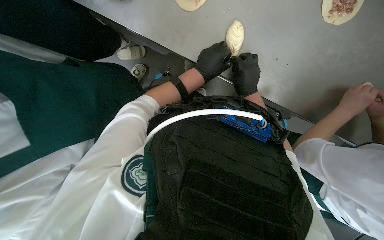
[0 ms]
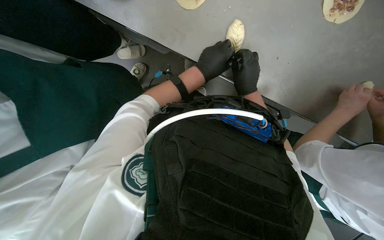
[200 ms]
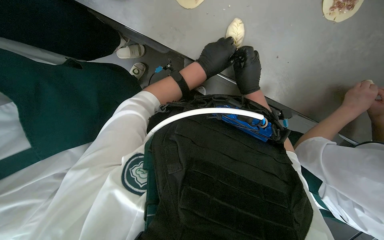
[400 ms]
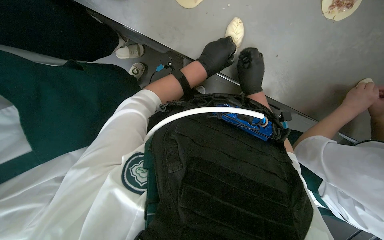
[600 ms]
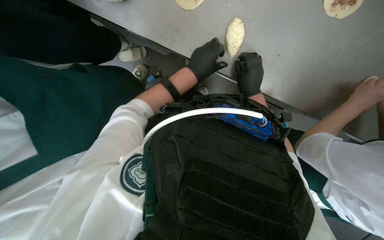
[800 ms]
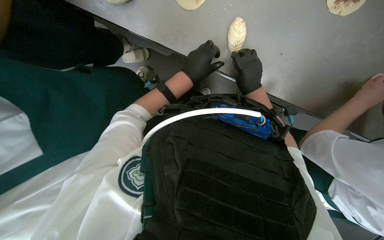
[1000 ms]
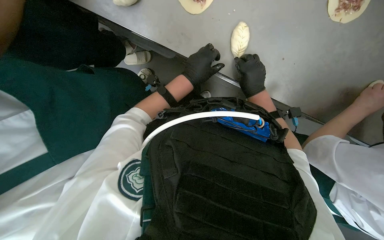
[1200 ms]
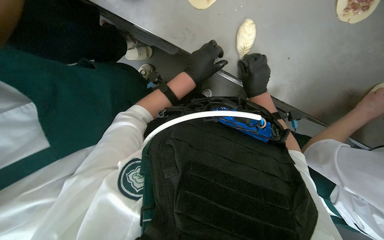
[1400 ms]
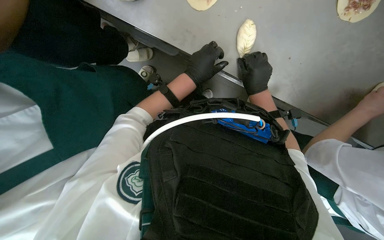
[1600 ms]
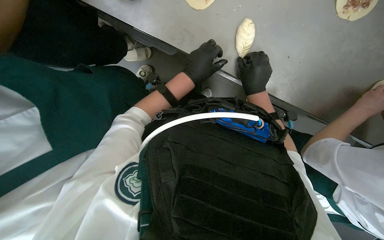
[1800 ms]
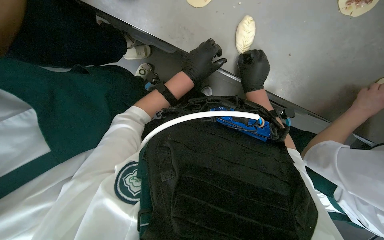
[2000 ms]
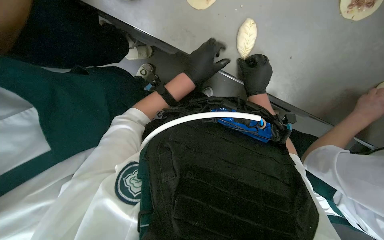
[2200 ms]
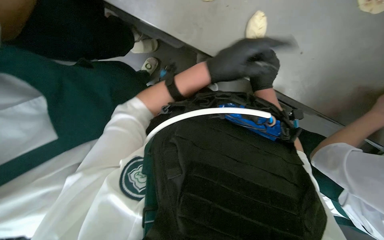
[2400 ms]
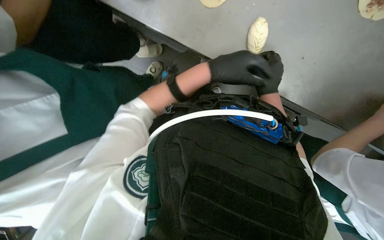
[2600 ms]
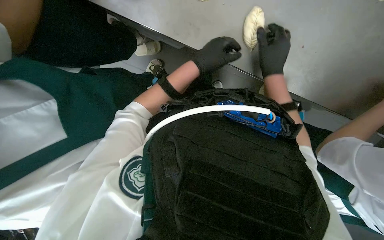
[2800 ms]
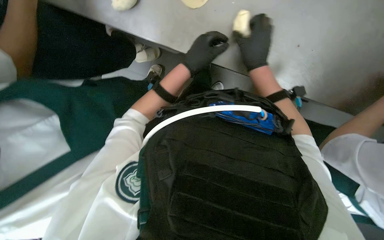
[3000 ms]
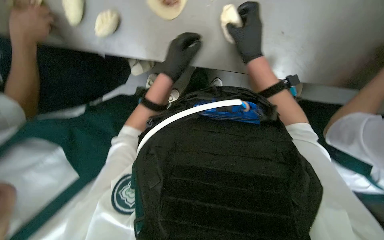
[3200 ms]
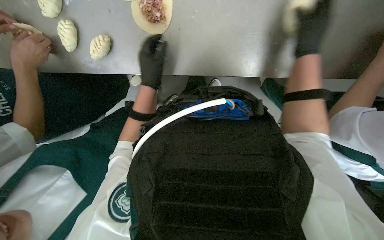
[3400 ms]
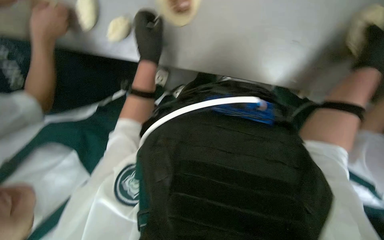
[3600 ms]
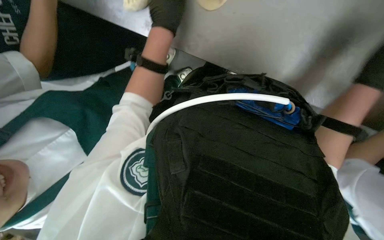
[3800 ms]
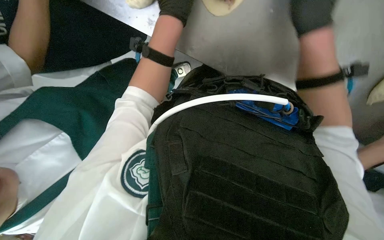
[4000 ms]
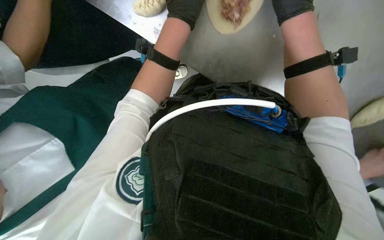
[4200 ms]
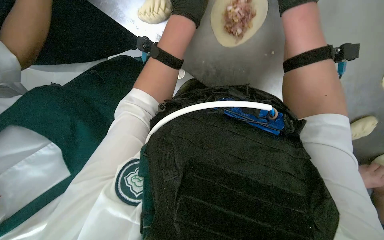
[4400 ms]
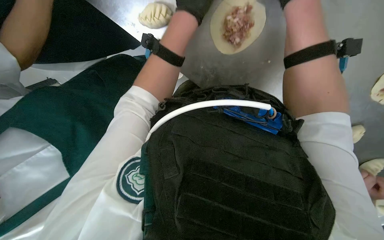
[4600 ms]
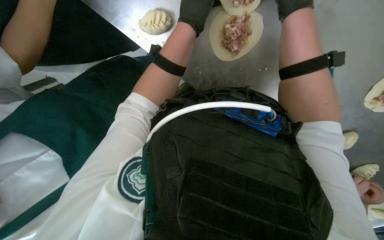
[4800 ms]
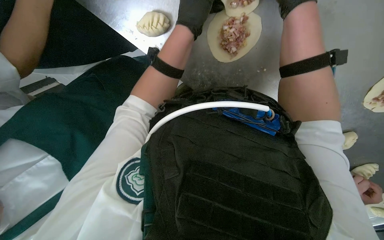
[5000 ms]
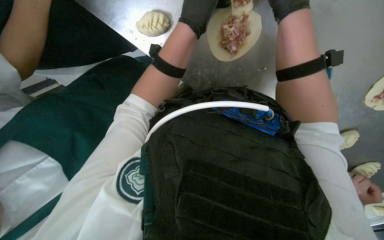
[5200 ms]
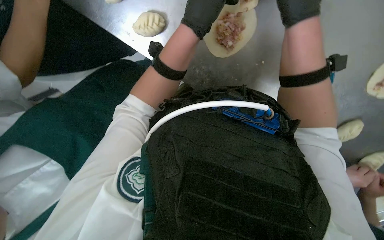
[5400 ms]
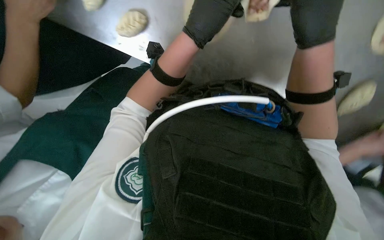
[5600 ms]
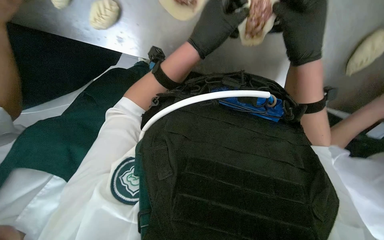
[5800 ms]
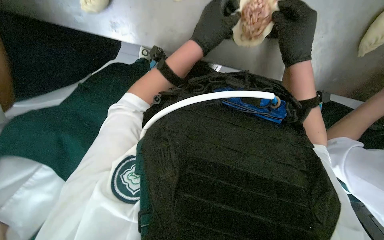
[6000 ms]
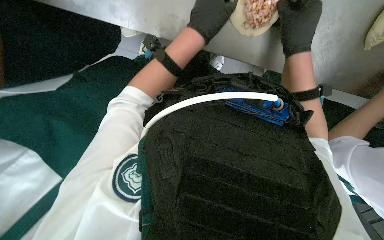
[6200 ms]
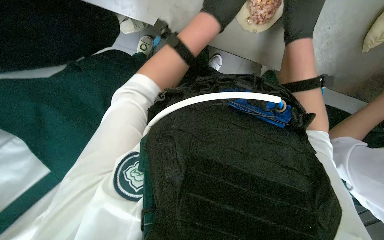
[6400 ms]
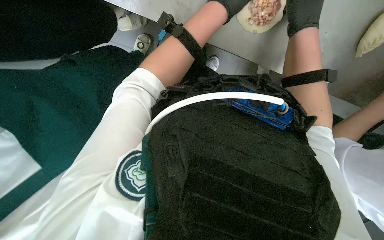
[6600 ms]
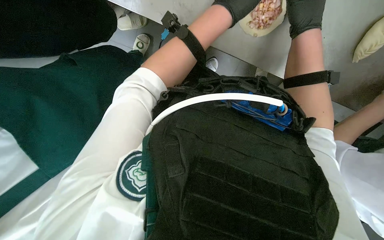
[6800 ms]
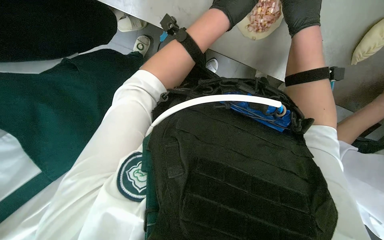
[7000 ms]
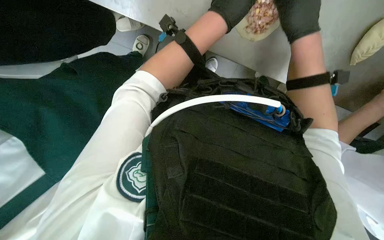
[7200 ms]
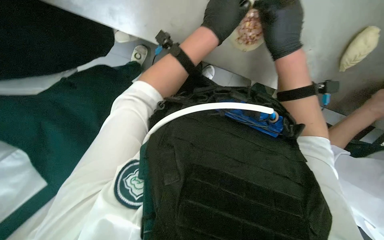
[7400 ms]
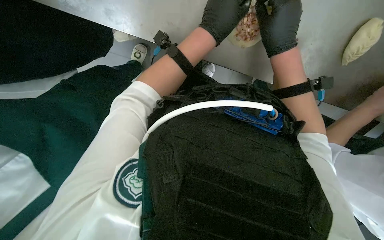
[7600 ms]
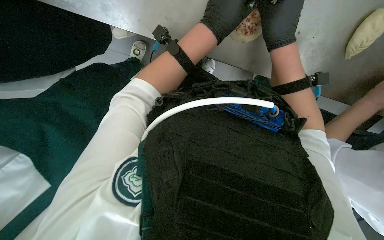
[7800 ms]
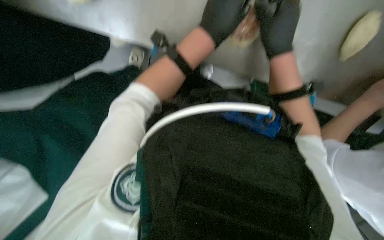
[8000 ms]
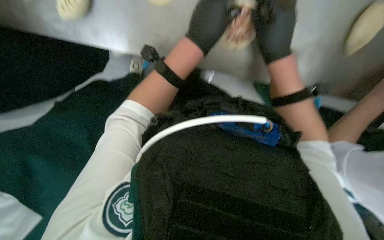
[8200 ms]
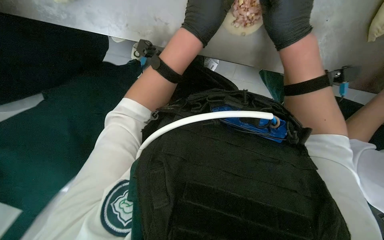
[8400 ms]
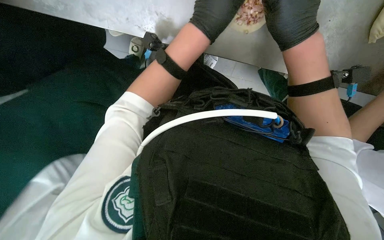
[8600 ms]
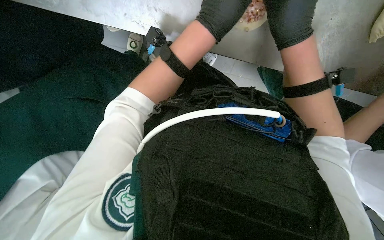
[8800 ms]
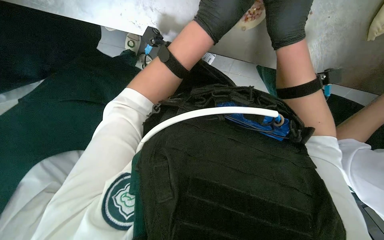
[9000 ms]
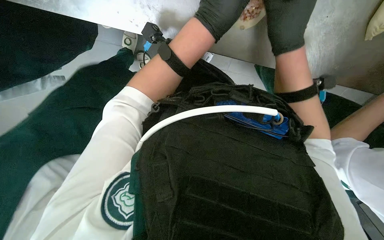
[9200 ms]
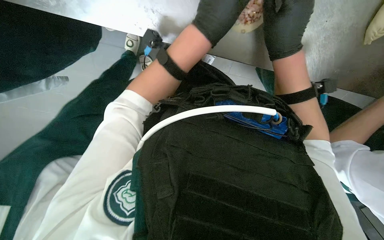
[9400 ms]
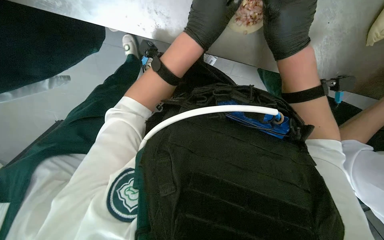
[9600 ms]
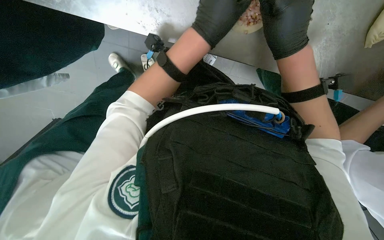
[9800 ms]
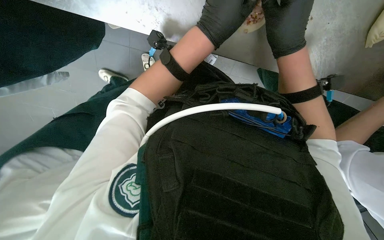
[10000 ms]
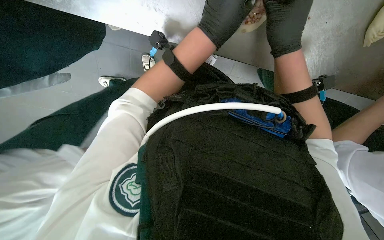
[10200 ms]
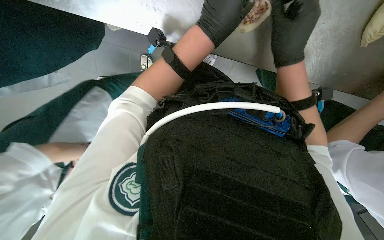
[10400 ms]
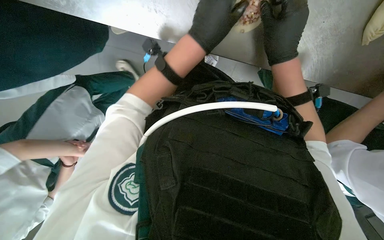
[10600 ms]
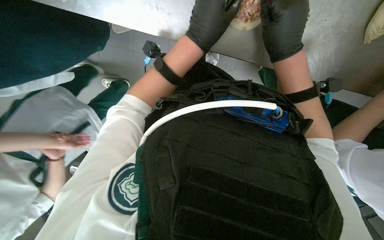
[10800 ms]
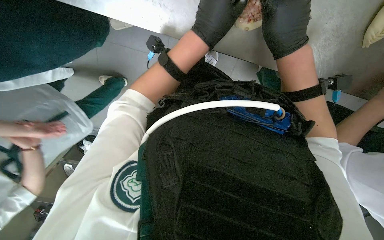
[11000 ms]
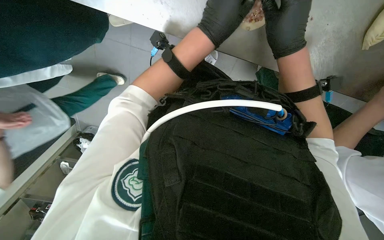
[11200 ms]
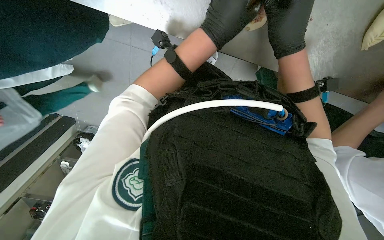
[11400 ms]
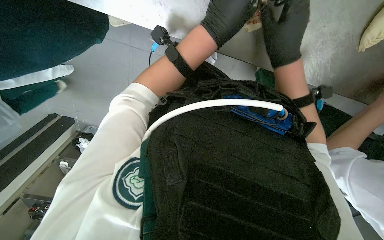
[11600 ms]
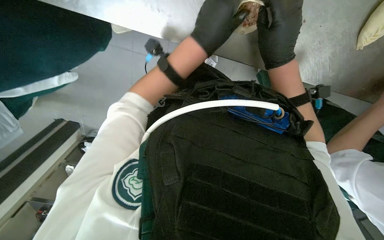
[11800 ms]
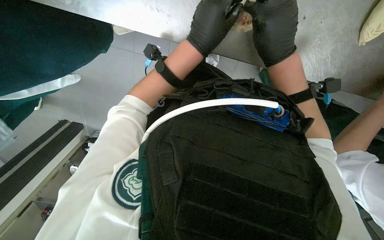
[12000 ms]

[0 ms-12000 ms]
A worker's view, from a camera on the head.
Job: preparing food.
The whole recording: Folding meat-filled dough into dumplings. The worker folds dough filled with meat into dumplings and places them on a baking sheet.
0 ms to 1600 ms: The hands work in one place, with small movements.
3000 ms to 4400 ms: The left hand is displaced nearer to the camera and up the picture by some 20 cm.
4400 ms to 6000 ms: The right hand goes some 10 cm down the picture.
7600 ms to 12000 ms: The hands are busy where they are.

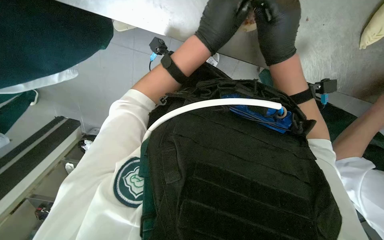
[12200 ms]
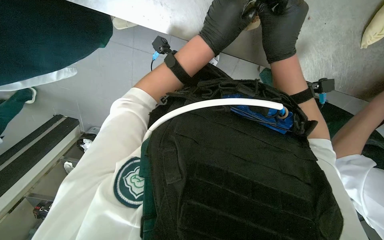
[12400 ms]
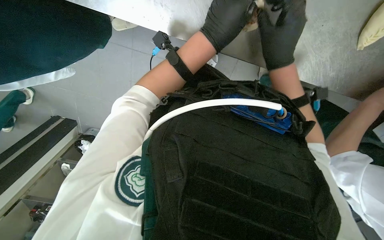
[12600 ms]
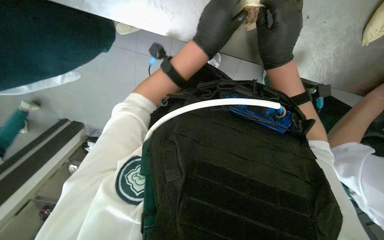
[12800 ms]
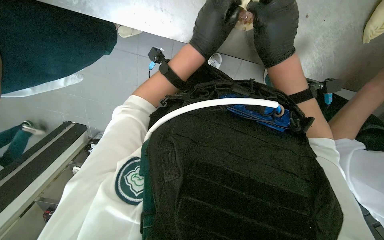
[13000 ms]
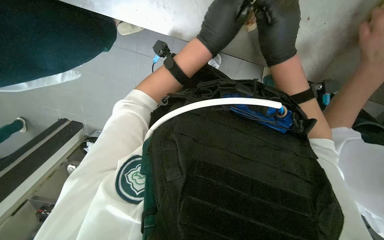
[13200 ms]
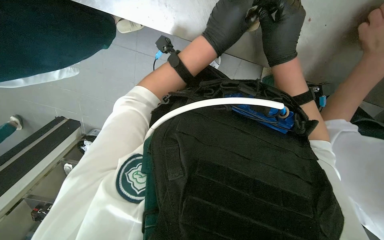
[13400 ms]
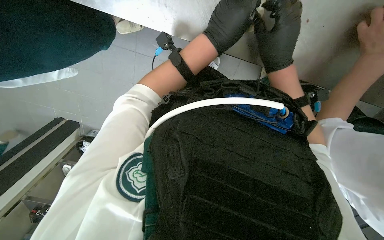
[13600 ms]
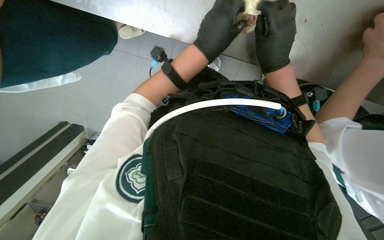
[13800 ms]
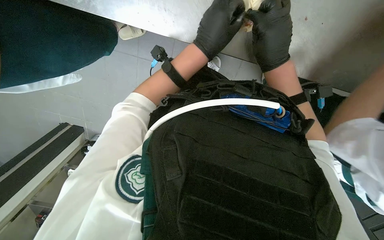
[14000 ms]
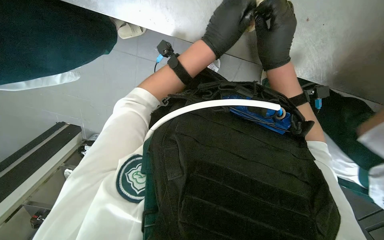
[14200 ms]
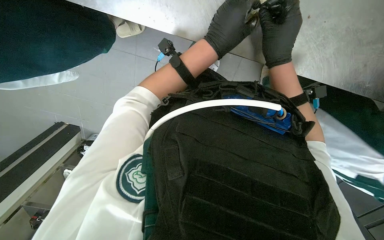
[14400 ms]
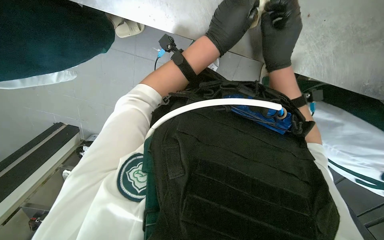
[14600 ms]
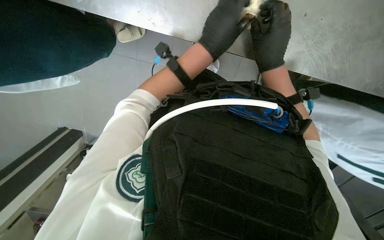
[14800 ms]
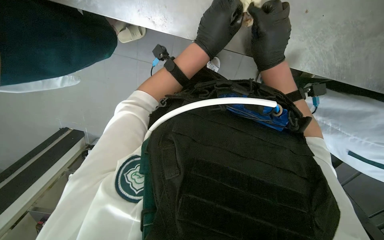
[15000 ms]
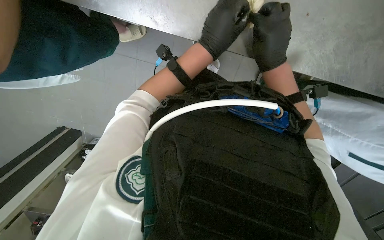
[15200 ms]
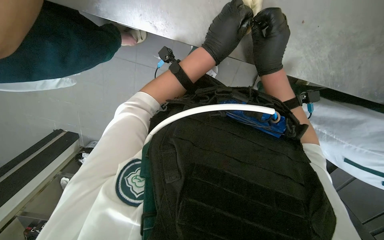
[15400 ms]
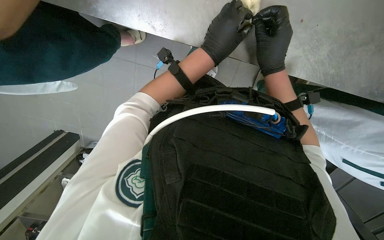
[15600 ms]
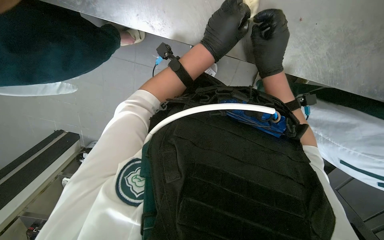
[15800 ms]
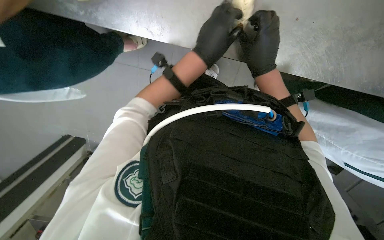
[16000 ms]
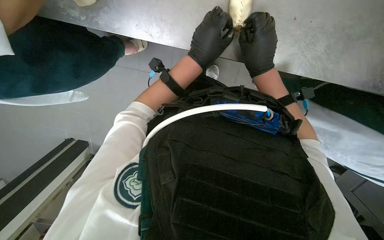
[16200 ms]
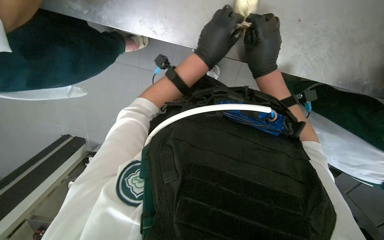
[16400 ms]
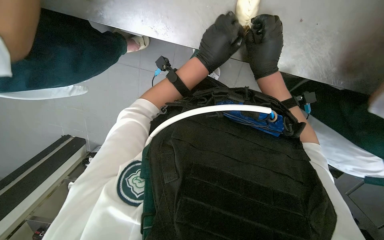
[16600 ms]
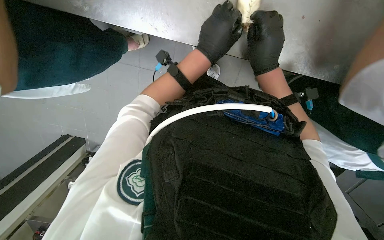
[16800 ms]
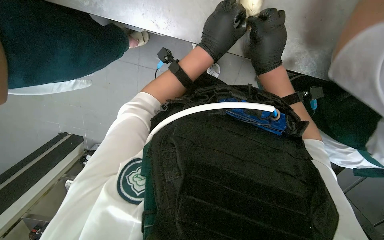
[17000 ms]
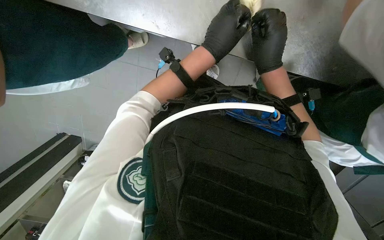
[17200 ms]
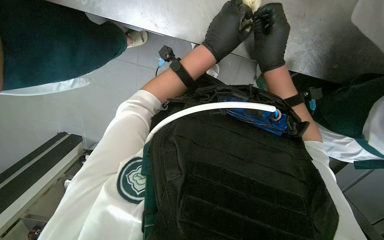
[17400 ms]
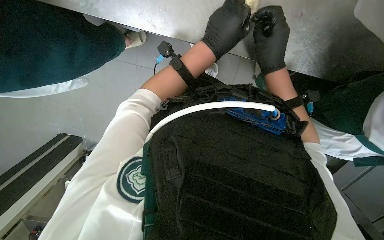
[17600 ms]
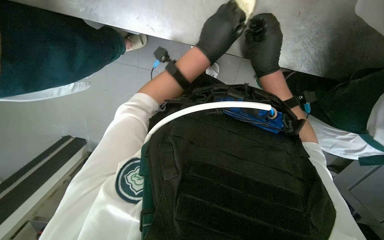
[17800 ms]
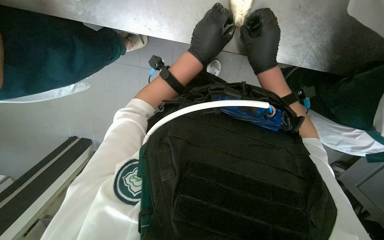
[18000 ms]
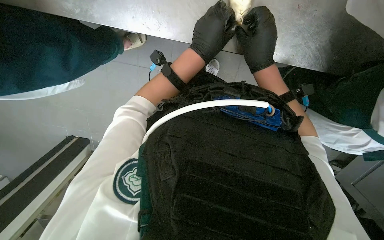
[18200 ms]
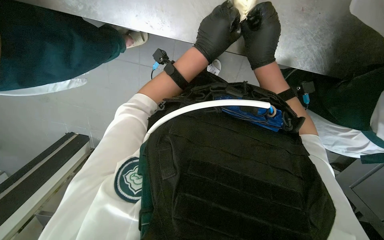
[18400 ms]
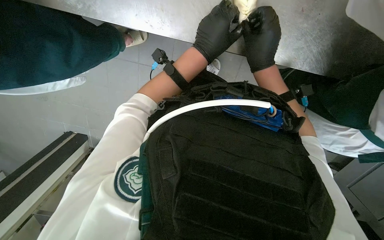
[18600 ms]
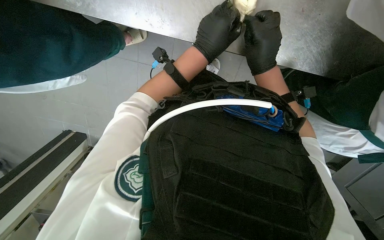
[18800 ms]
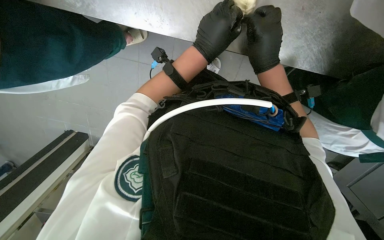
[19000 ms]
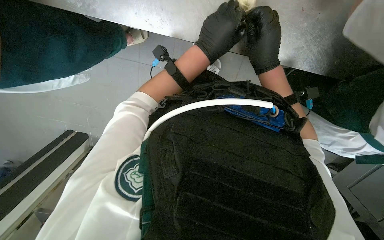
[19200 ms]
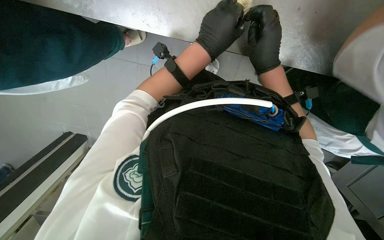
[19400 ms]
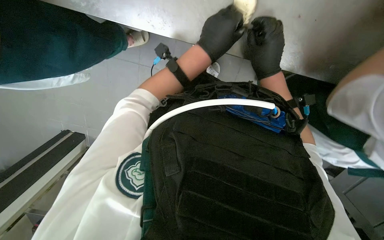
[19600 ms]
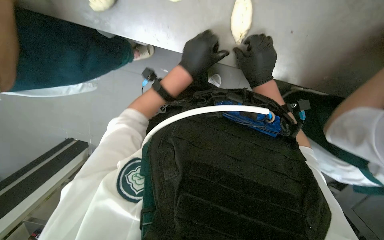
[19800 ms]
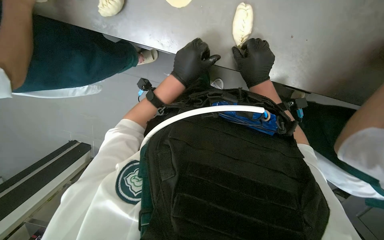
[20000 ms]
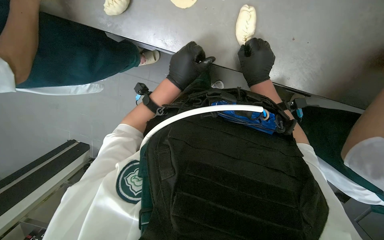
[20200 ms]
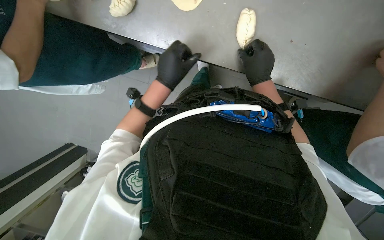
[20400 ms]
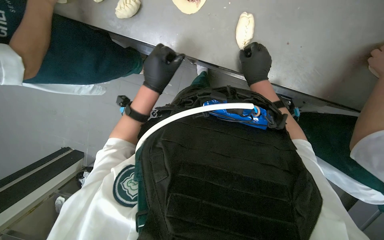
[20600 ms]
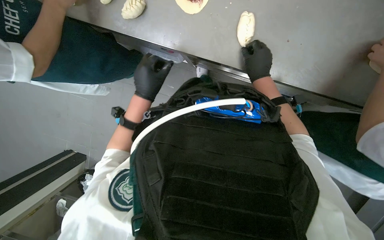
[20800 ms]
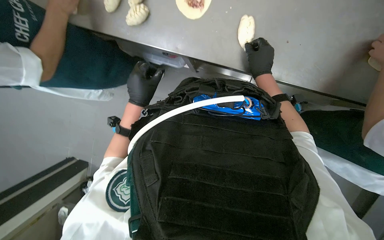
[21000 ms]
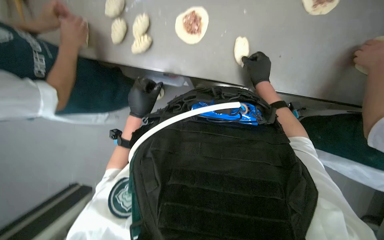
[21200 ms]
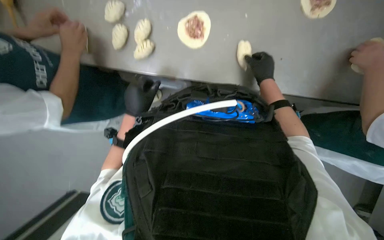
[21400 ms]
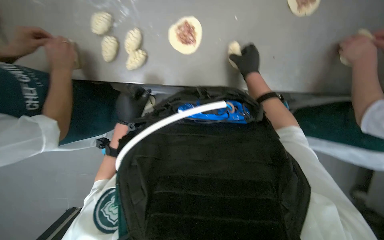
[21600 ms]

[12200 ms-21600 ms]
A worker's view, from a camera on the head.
Job: preparing food.
The whole recording: Folding meat-filled dough into dumplings. The worker folds dough filled with meat into dumplings and places them on a baking sheet.
12200 ms to 18400 ms: The hands stay close to where they were, moving slightly.
18400 ms to 20000 ms: The hands make small movements and keep their place.
20000 ms to 21600 ms: The left hand goes some 10 cm to the left. Meanwhile the right hand shifts some 10 cm farther from the camera.
